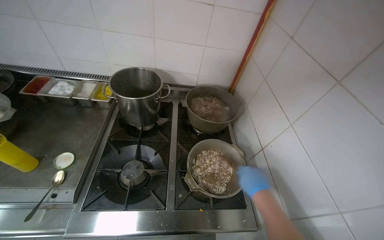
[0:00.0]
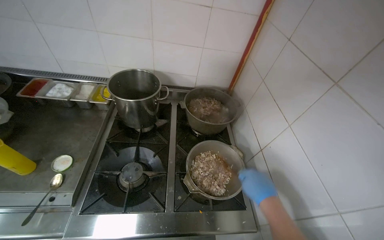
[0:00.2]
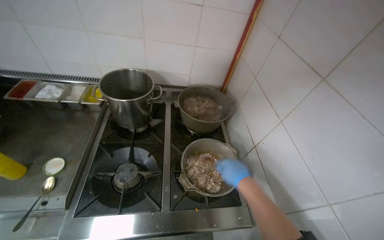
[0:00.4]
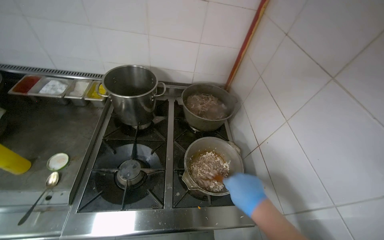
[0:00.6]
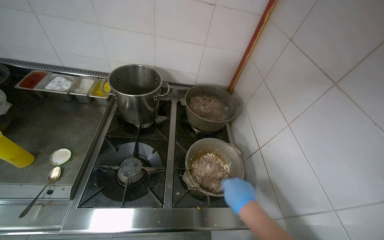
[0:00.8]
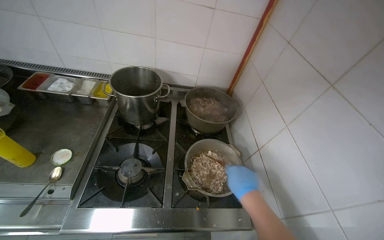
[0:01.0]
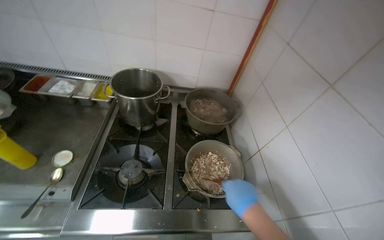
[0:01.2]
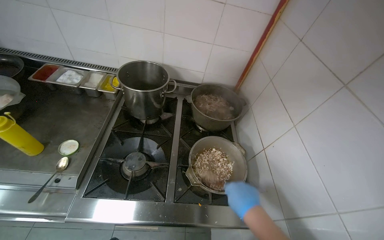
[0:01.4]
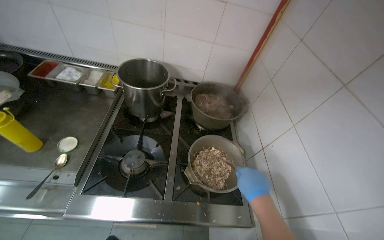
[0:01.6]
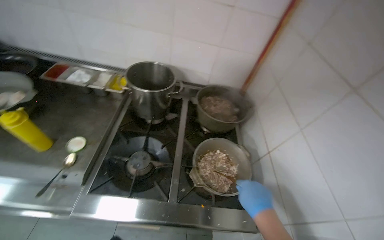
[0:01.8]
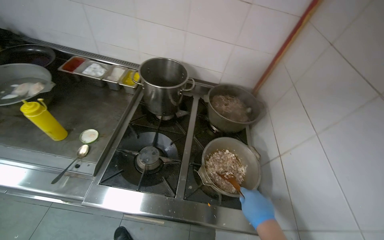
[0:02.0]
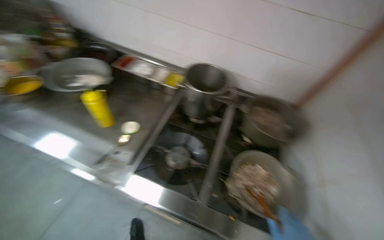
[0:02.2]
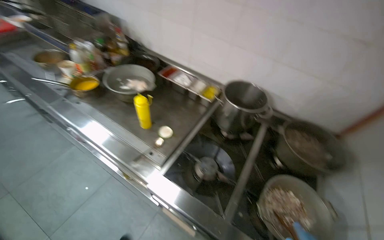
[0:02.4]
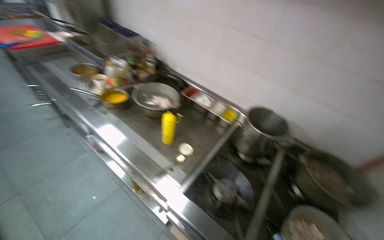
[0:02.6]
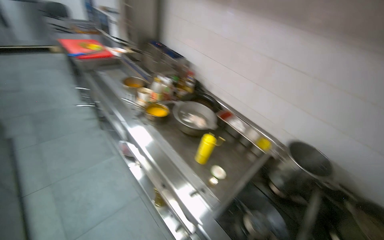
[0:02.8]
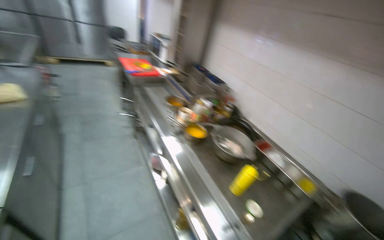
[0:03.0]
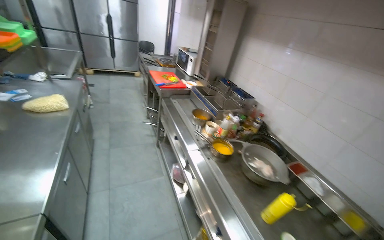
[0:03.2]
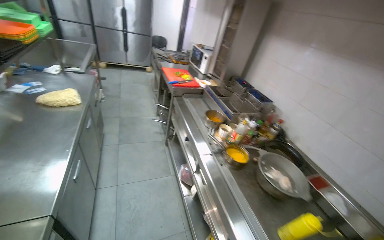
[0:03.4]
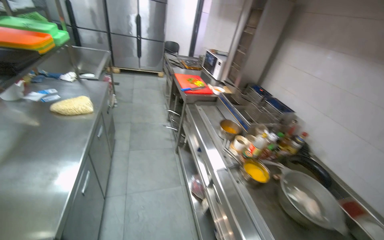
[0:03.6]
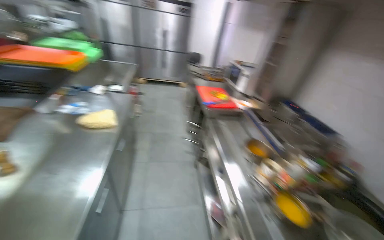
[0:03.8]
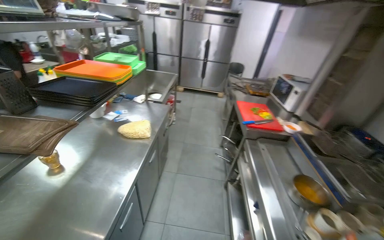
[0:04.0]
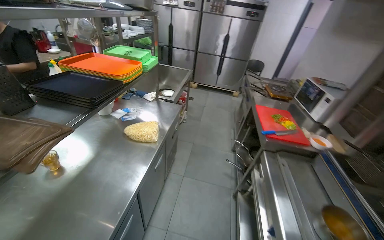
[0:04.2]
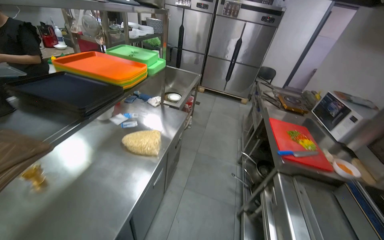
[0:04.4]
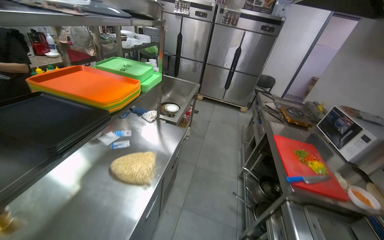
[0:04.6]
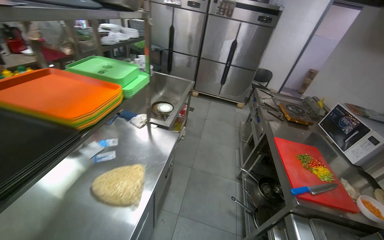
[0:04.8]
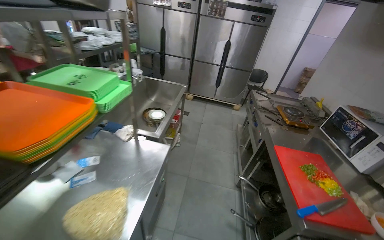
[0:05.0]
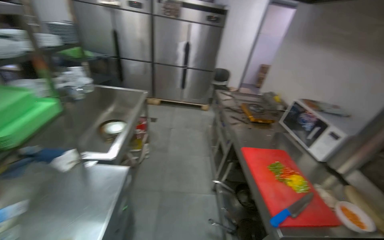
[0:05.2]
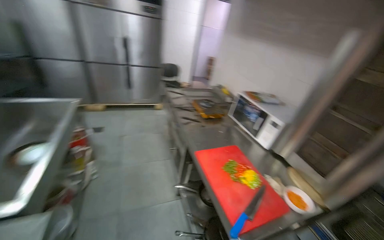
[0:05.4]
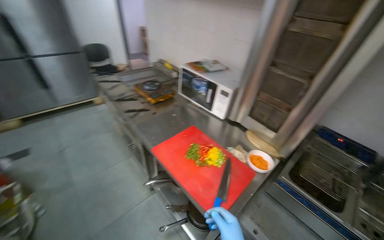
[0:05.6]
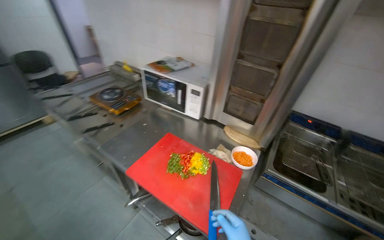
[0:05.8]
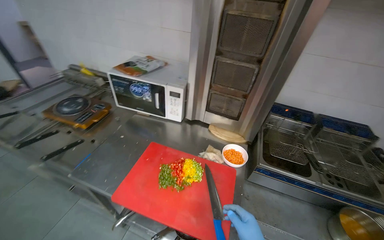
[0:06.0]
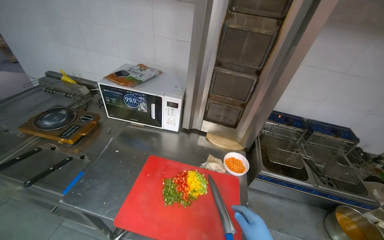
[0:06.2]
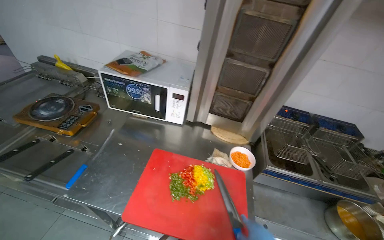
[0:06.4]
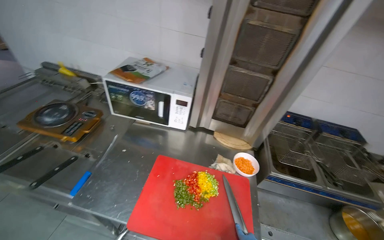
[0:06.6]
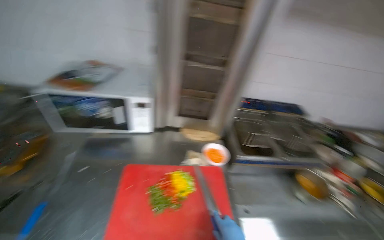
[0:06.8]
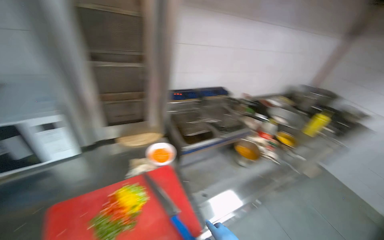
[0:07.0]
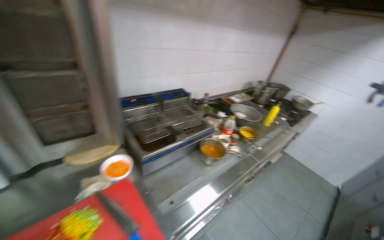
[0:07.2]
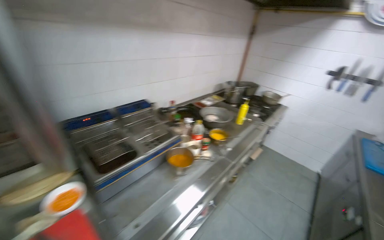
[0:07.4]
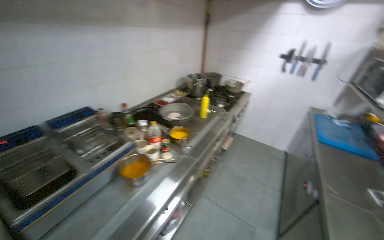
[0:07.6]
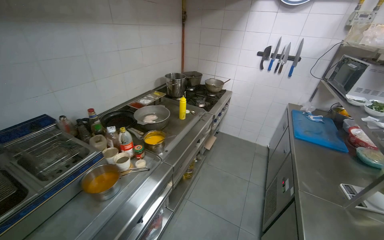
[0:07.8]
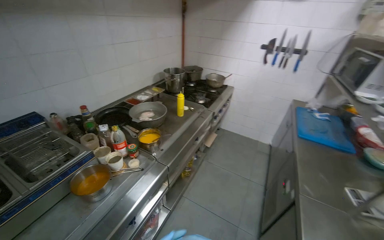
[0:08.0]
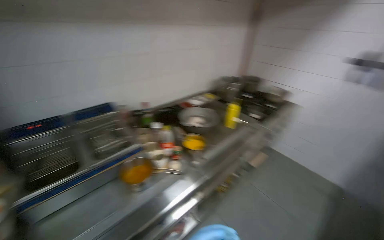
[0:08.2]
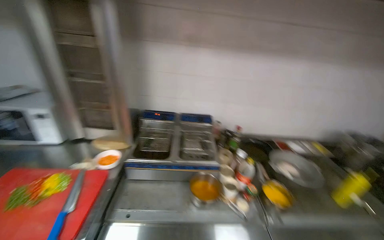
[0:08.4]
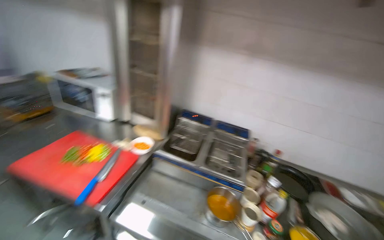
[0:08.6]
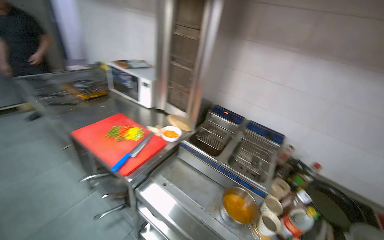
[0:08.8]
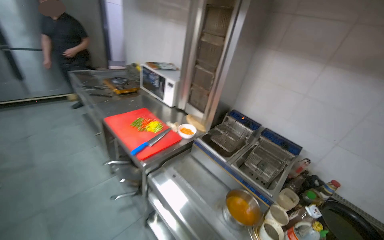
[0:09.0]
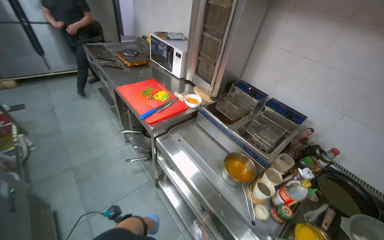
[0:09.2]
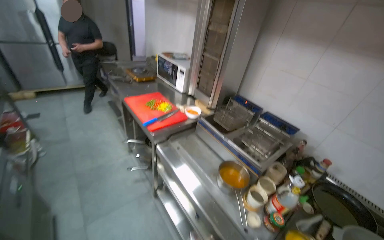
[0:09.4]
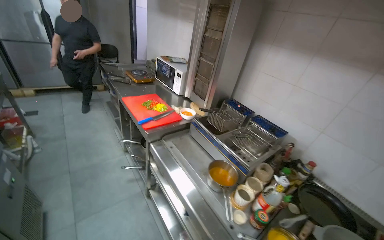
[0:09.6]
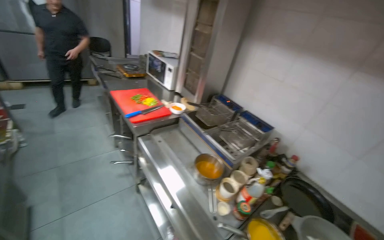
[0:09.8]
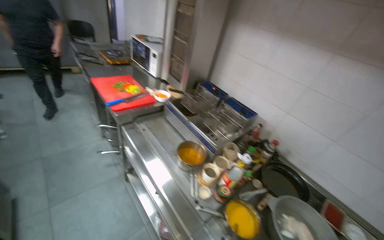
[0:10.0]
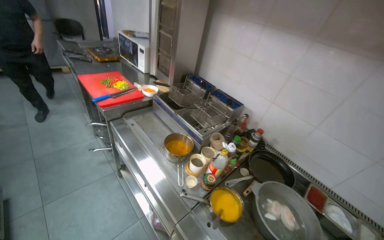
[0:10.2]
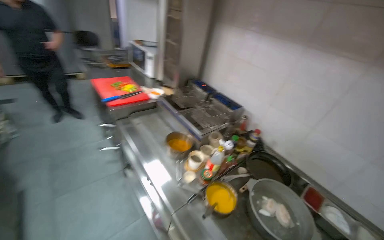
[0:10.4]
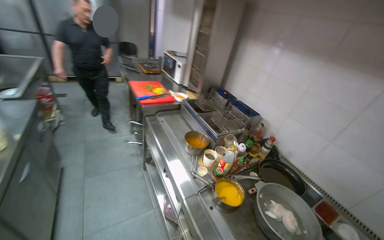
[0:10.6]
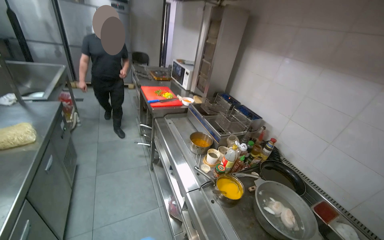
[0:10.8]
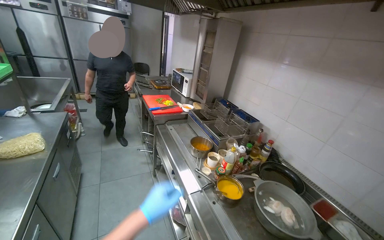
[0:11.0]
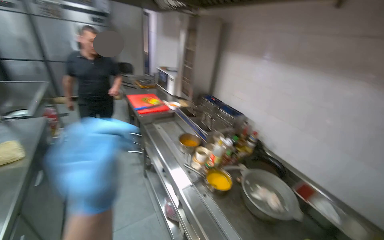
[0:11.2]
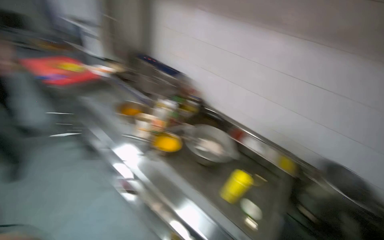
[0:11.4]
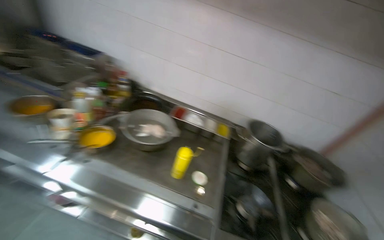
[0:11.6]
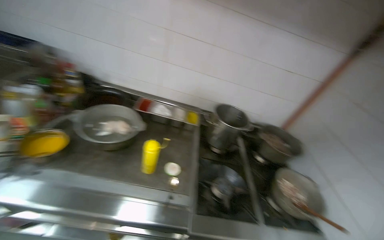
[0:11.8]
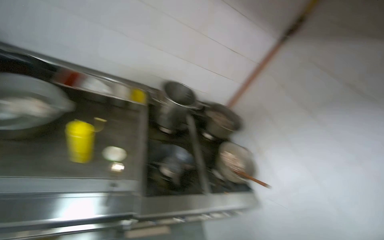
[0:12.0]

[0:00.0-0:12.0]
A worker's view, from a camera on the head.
Job: cooking food.
The whole recording: Adding ingredients and stirring food. The worker stirs food in a pot on the stove, occasionally pausing.
0:01.6 to 0:03.0: The wearer moves roughly 60 cm. The wearer's head swings about 55 degrees to the left. The wearer looks some 25 degrees further upward.
0:03.0 to 0:04.4: The camera travels roughly 80 cm. The head rotates about 45 degrees to the left.
0:04.4 to 0:06.0: The wearer moves about 1 m. The wearer's head swings approximately 85 degrees to the right. The wearer looks roughly 15 degrees further downward.
0:06.0 to 0:07.6: The head turns to the right by roughly 80 degrees.
0:07.6 to 0:09.0: The head rotates about 105 degrees to the left.
0:09.0 to 0:10.4: The head travels about 50 cm.
0:10.4 to 0:12.0: The head travels about 50 cm. The wearer looks about 55 degrees further to the right. The camera pitches downward, by some 15 degrees.

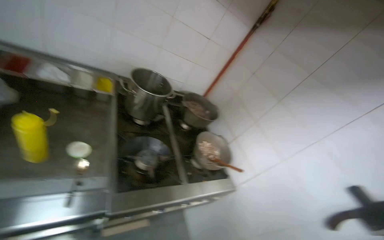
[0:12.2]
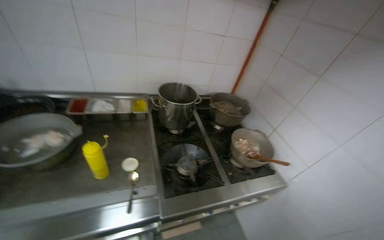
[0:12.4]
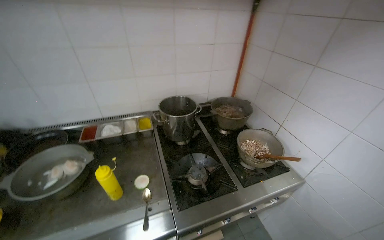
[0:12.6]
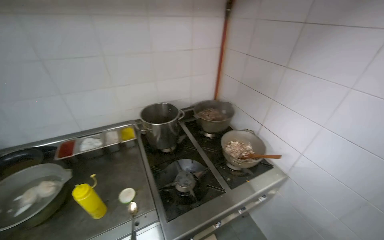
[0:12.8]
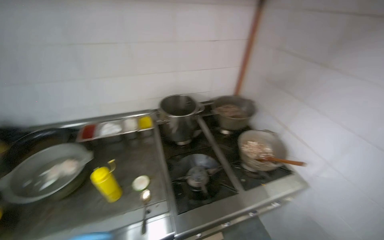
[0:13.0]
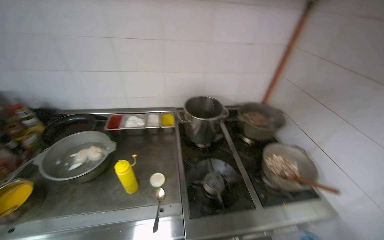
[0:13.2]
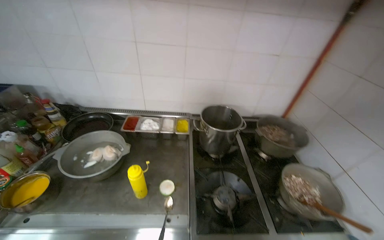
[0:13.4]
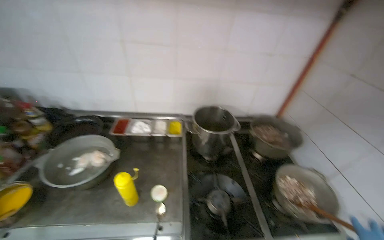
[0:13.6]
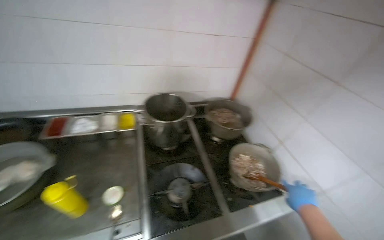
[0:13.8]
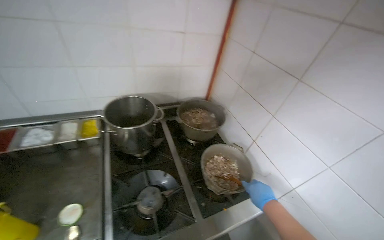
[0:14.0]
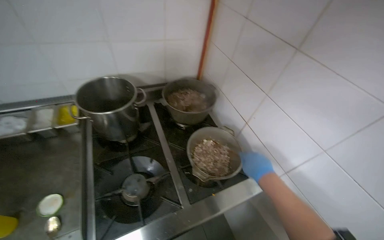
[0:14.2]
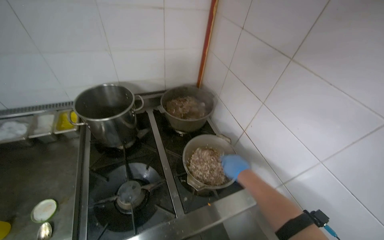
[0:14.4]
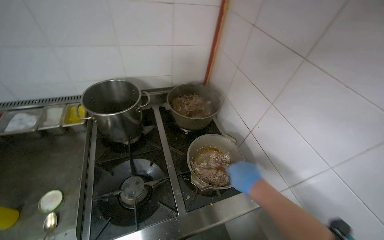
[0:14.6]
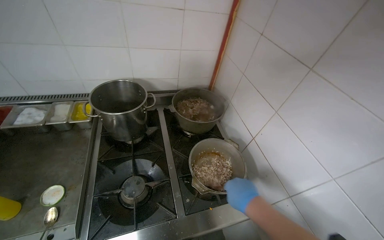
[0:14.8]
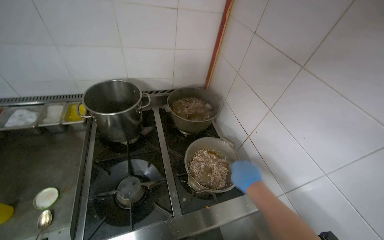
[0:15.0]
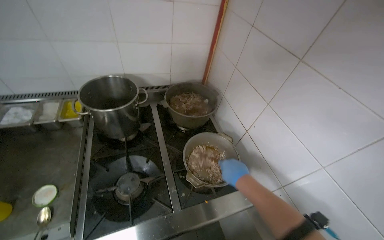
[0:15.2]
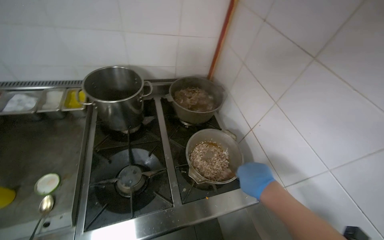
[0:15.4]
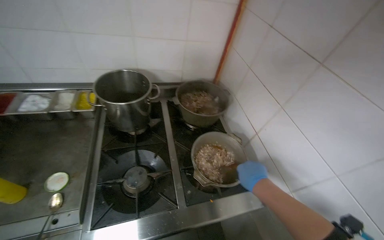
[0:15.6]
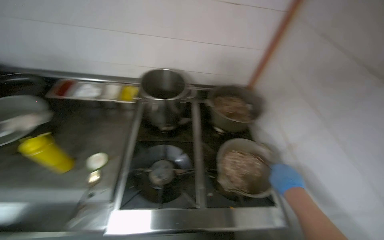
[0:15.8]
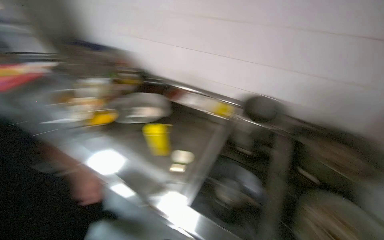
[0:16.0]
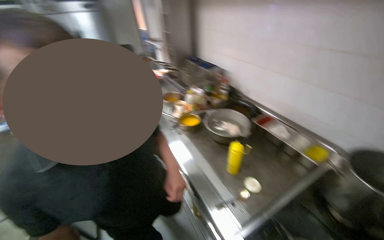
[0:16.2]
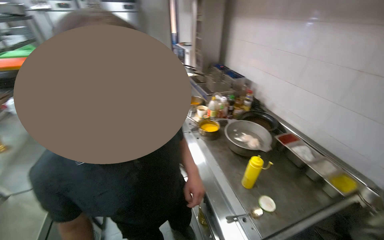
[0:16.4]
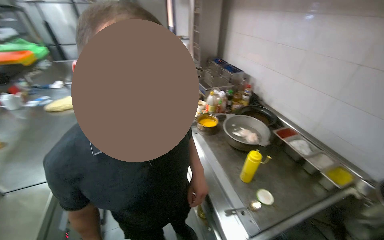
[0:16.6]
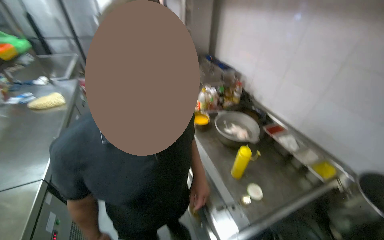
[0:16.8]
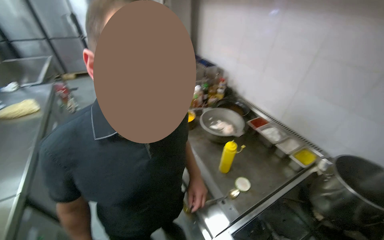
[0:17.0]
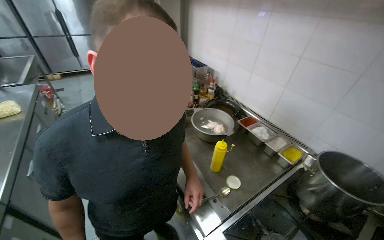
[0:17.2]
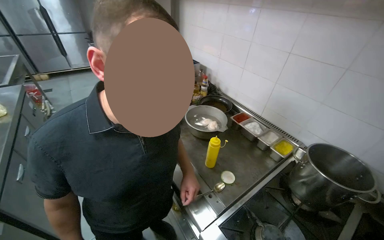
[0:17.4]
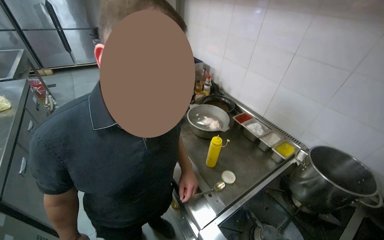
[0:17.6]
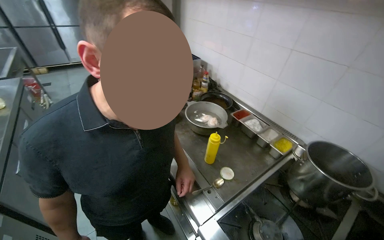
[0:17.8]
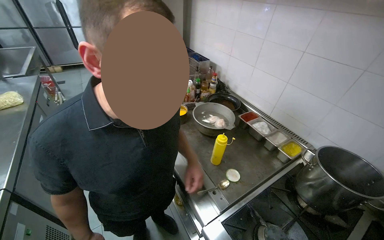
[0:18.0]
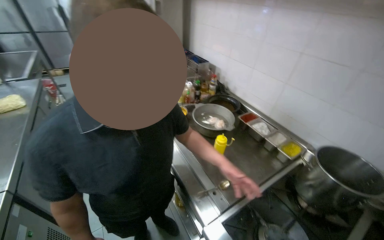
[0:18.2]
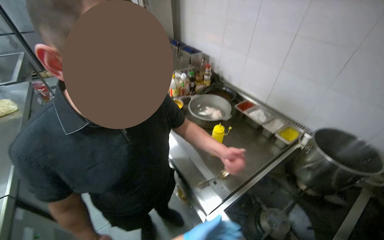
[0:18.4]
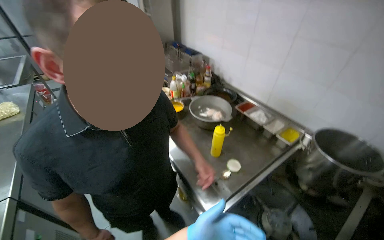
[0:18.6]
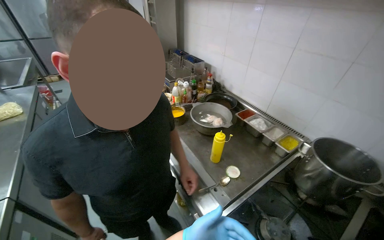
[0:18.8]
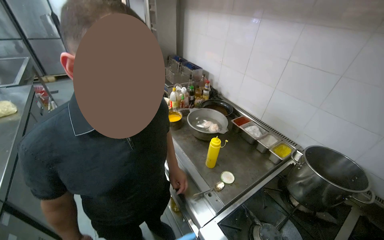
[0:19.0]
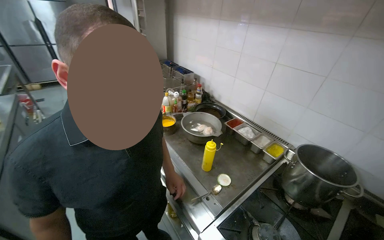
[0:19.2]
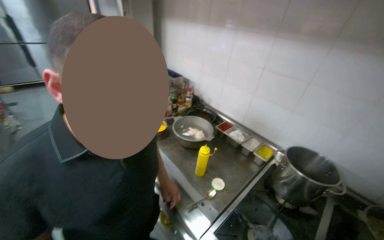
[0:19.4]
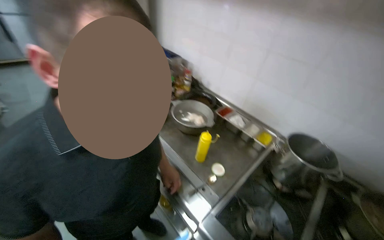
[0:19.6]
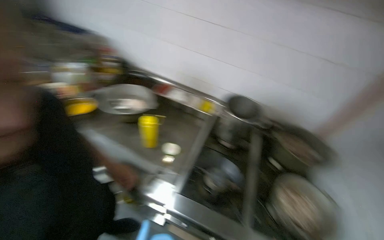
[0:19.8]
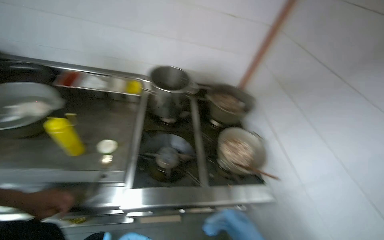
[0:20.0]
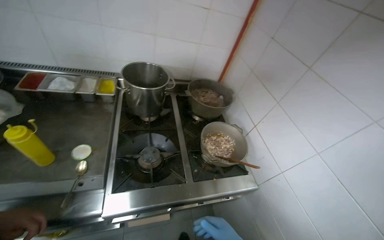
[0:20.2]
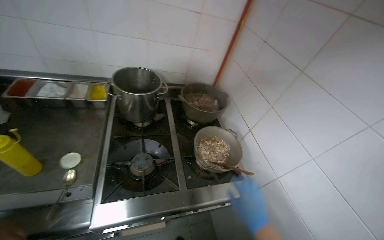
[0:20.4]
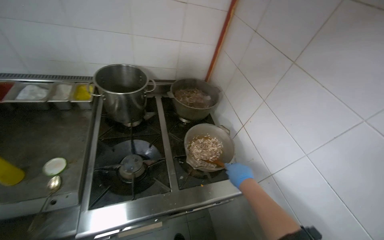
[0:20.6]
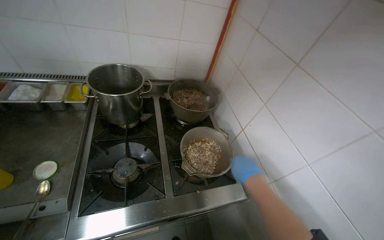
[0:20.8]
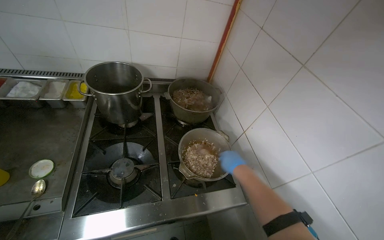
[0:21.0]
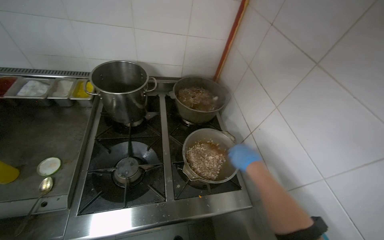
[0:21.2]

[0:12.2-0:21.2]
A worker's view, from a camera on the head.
Job: cooking food.
The whole recording: Adding ingredients and stirring food. The worker stirs food in a pot on the stove, occasionally pausing.
0:12.2 to 0:13.8: The view swings some 20 degrees to the left.
0:15.2 to 0:16.6: The head rotates some 85 degrees to the left.
0:18.2 to 0:19.8: The head rotates some 35 degrees to the right.
0:19.8 to 0:21.2: The wearer's head swings about 35 degrees to the right.
